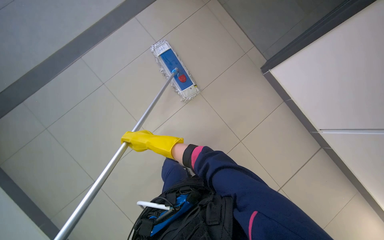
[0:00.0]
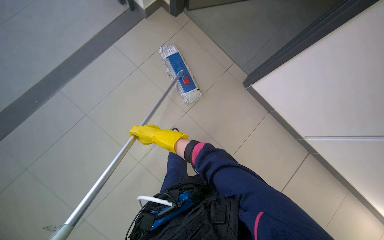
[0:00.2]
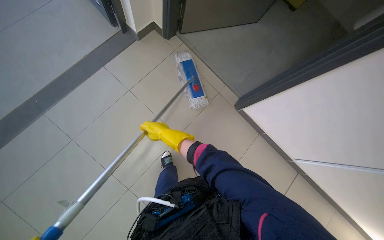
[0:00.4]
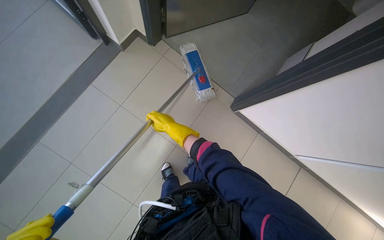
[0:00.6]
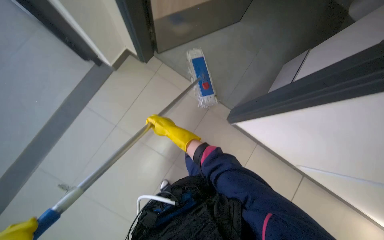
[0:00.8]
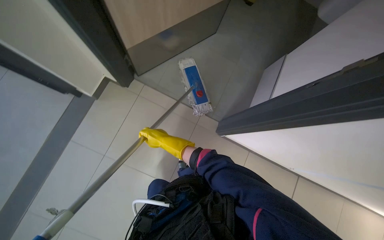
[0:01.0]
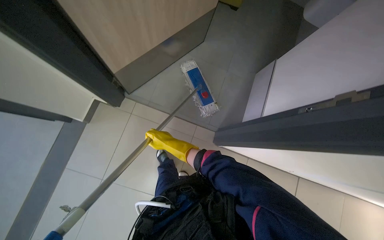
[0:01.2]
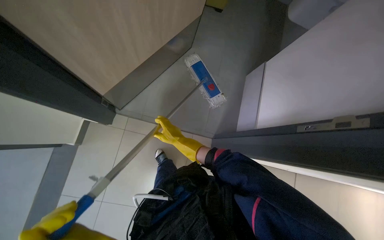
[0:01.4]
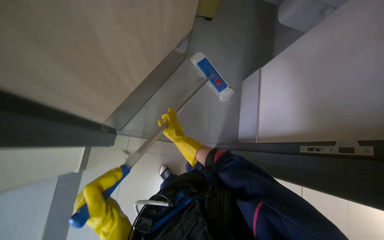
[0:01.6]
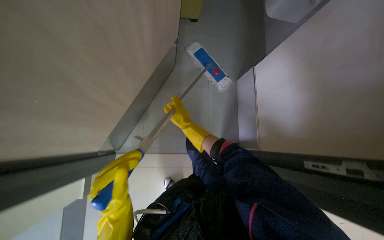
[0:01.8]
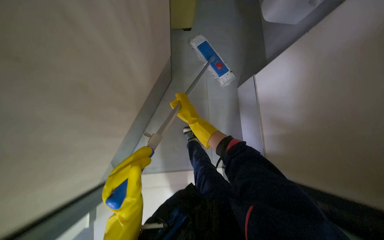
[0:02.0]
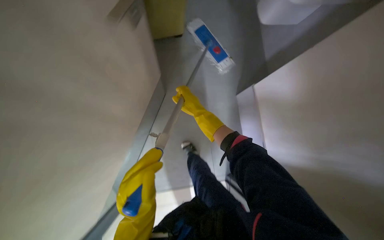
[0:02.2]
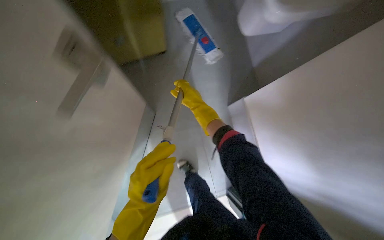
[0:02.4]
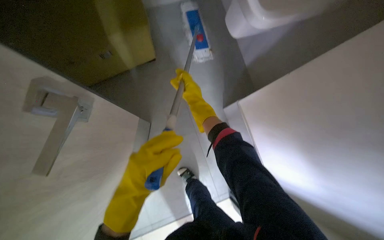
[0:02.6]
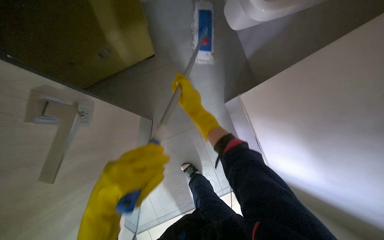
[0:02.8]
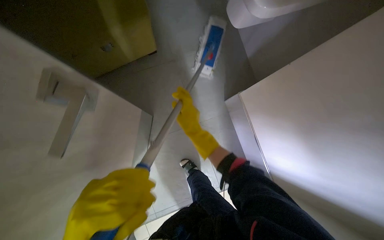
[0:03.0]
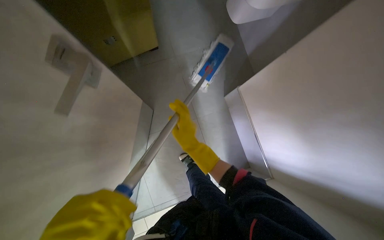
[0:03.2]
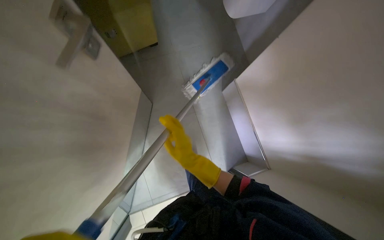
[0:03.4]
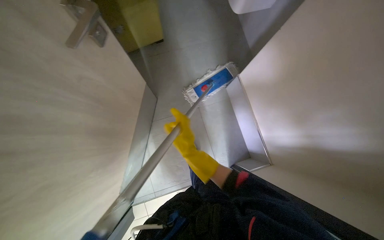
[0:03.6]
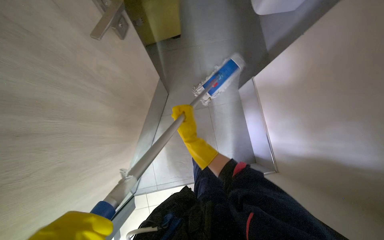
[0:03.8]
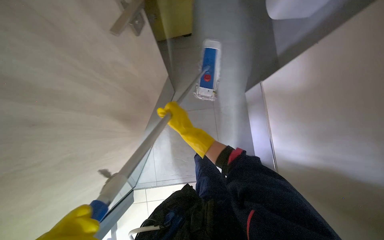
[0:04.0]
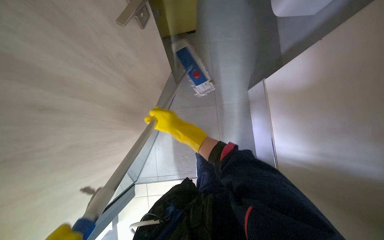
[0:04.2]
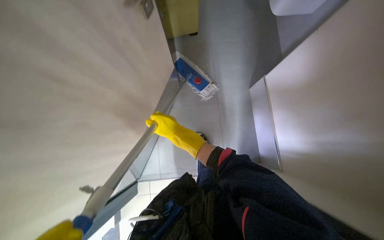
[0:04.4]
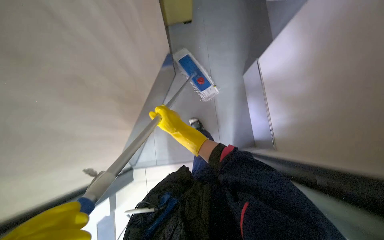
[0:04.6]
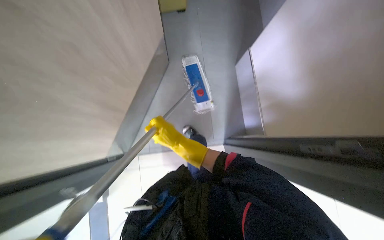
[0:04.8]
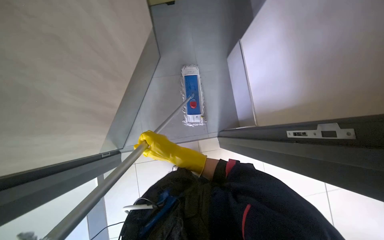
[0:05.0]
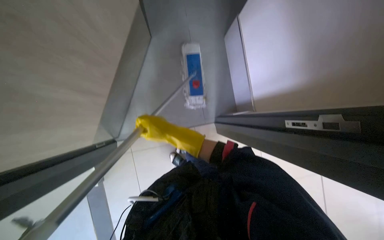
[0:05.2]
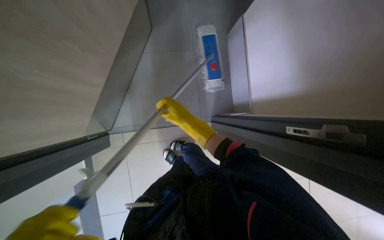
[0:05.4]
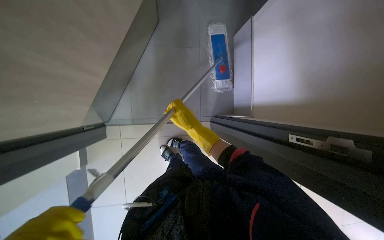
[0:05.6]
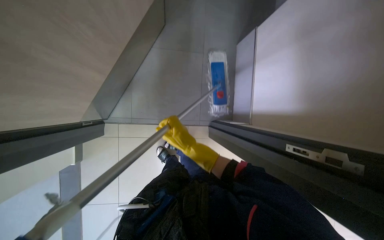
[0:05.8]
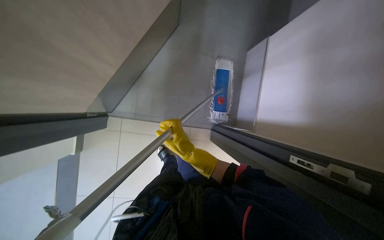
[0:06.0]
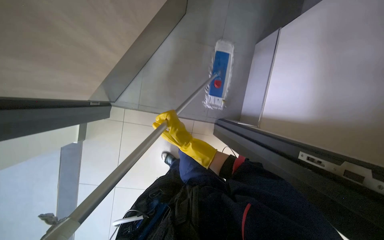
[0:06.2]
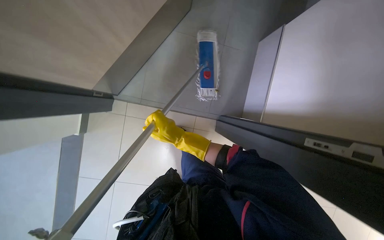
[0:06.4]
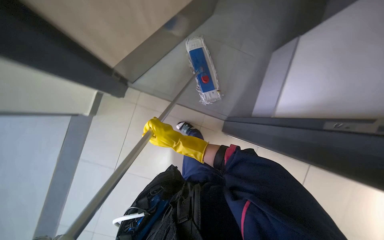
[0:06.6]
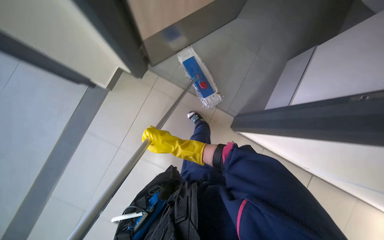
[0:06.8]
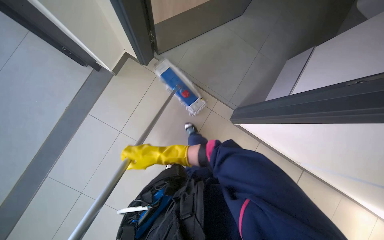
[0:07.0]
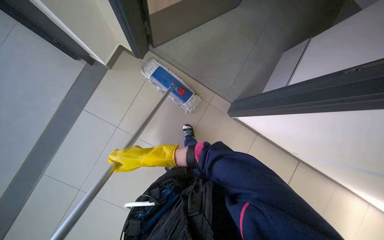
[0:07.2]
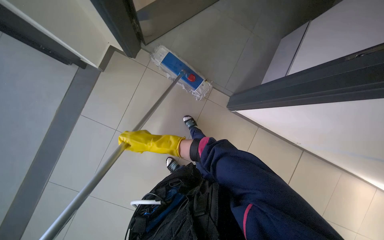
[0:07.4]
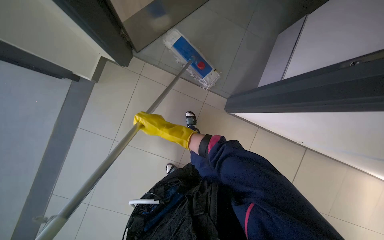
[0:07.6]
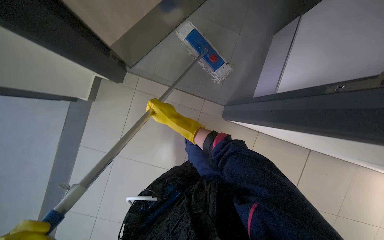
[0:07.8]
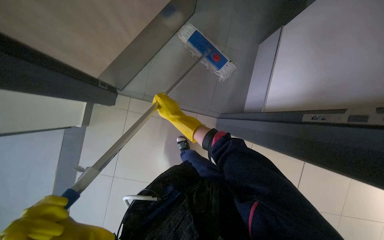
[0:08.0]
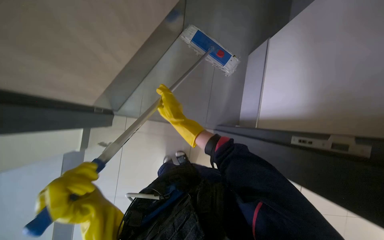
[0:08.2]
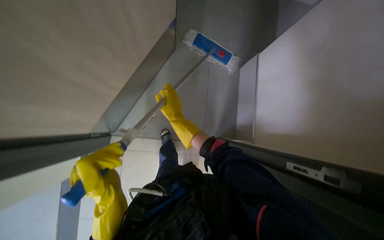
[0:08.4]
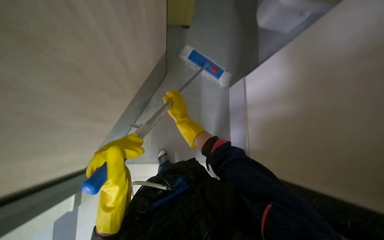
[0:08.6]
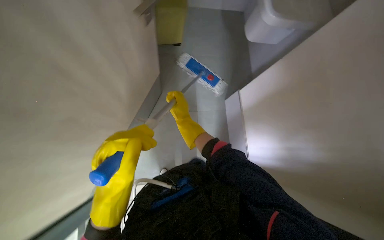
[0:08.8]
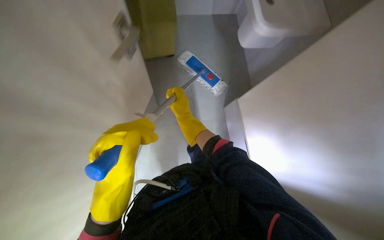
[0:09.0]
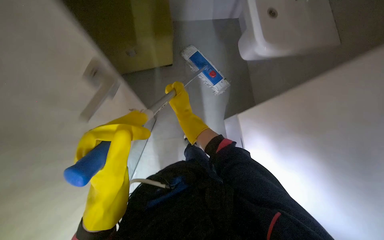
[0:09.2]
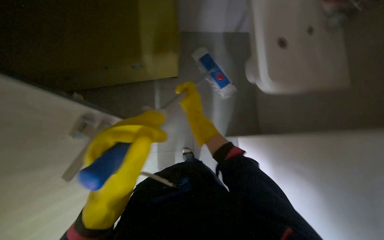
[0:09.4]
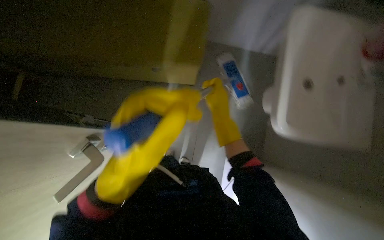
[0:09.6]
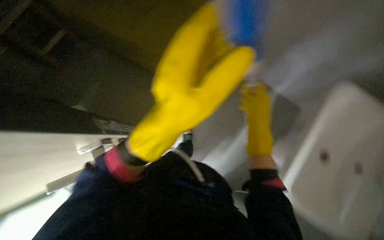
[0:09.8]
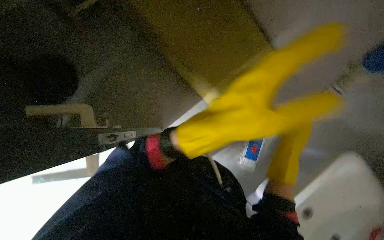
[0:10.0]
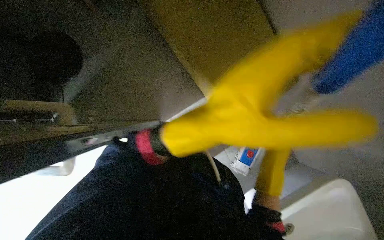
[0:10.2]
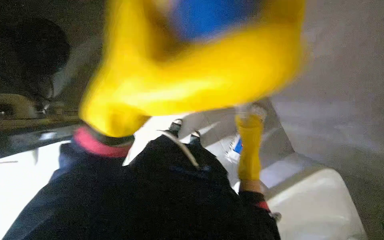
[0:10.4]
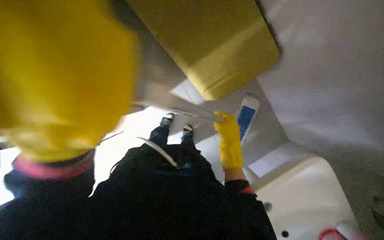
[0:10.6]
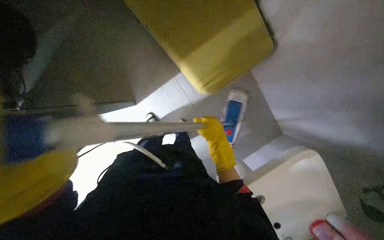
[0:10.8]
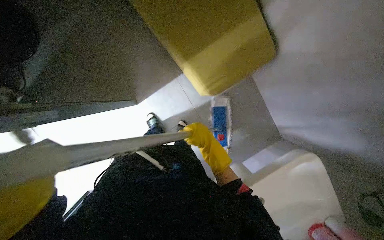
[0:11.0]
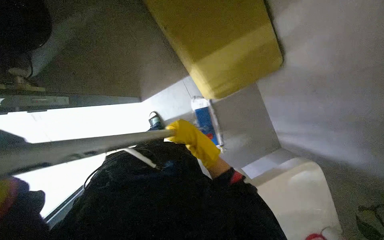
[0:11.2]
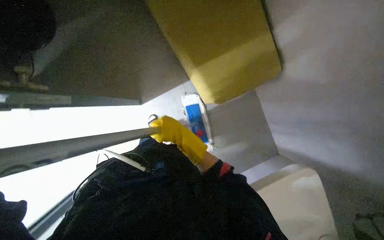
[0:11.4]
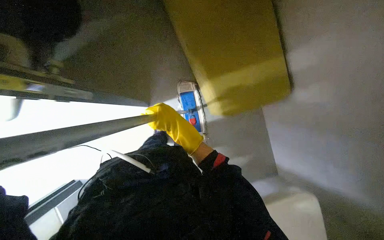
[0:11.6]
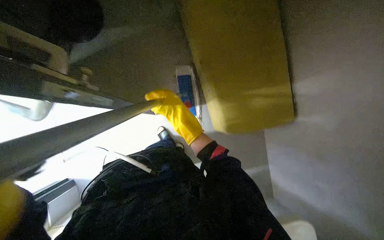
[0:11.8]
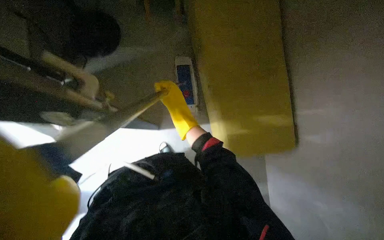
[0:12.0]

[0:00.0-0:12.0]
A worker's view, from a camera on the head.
Job: mopping floor.
The whole recording: Mopping floor. The worker mops the floor with a flat mop.
0.0 to 1.6 s: The right hand shifts some 10 cm to the right.
1.6 to 3.0 s: The view tips downward by approximately 15 degrees. The right hand moves some 20 cm up the picture and comes back.
3.0 to 4.4 s: The right hand goes down the picture and returns, about 20 cm each way.
4.4 to 6.0 s: The right hand is displaced down the picture by roughly 15 cm.
6.0 to 7.6 s: The right hand goes approximately 25 cm to the left and farther from the camera.
7.6 to 9.0 s: The view tilts approximately 15 degrees upward.
9.0 to 10.4 s: The right hand shifts some 20 cm to the right and down the picture.
10.4 to 12.0 s: The right hand shifts some 25 cm to the left and up the picture.

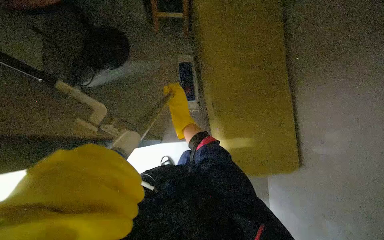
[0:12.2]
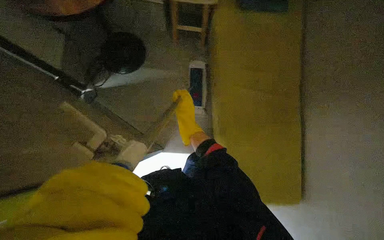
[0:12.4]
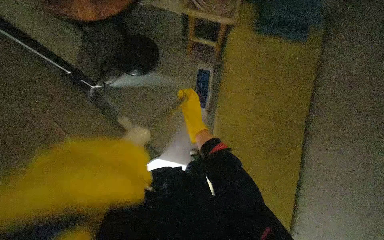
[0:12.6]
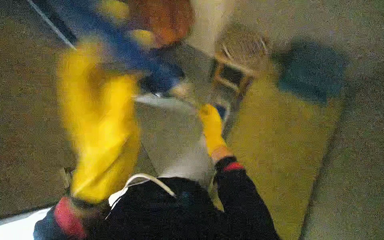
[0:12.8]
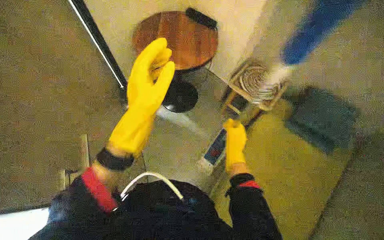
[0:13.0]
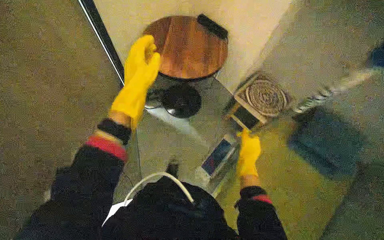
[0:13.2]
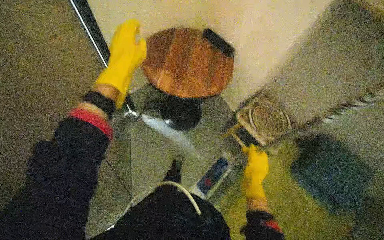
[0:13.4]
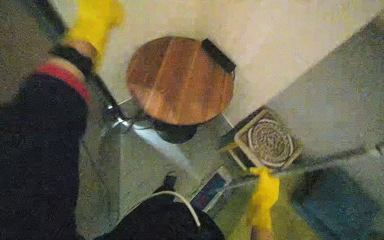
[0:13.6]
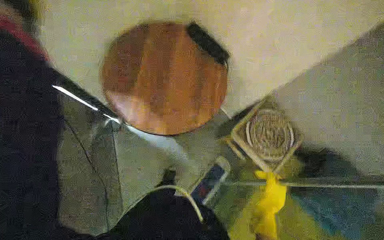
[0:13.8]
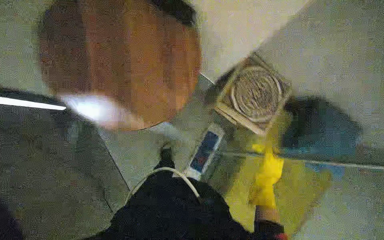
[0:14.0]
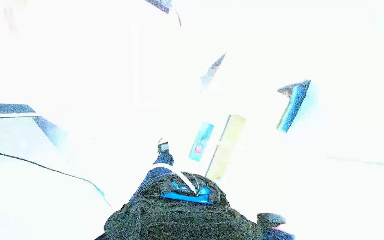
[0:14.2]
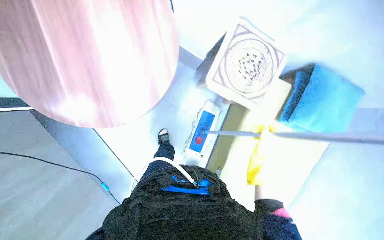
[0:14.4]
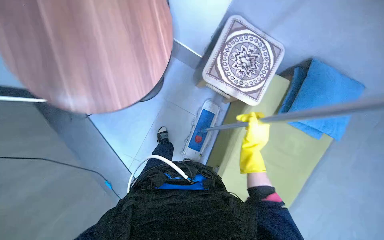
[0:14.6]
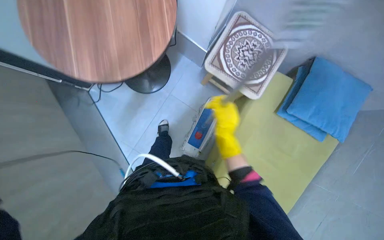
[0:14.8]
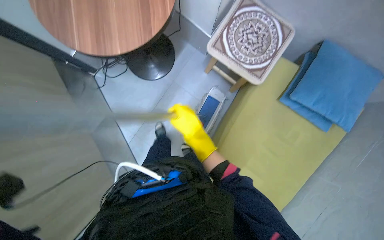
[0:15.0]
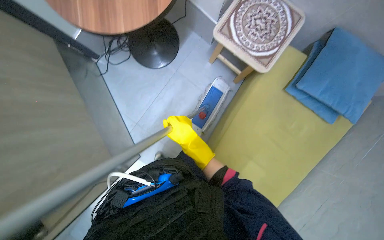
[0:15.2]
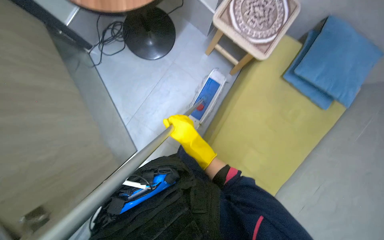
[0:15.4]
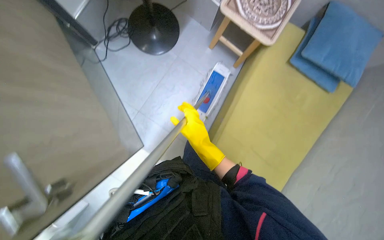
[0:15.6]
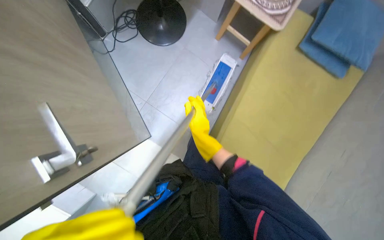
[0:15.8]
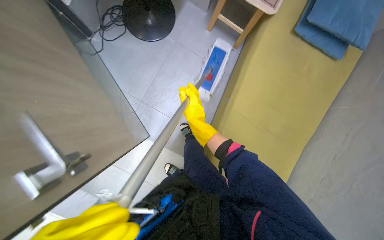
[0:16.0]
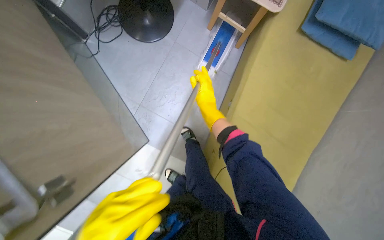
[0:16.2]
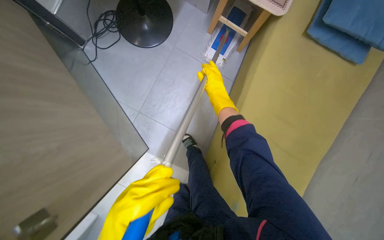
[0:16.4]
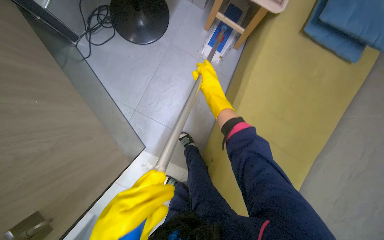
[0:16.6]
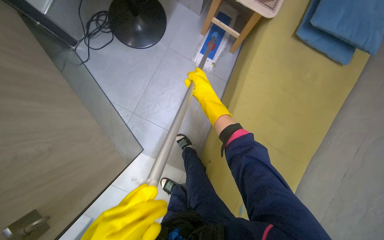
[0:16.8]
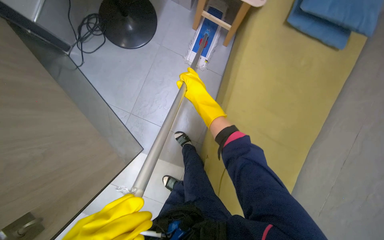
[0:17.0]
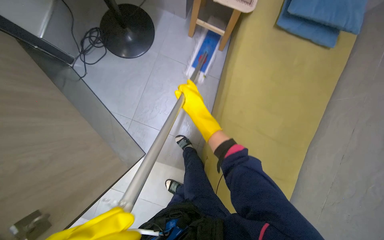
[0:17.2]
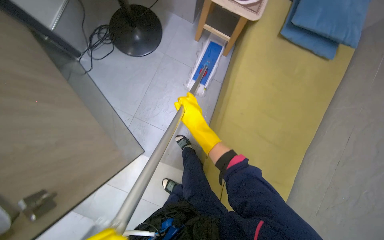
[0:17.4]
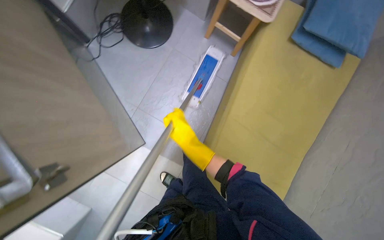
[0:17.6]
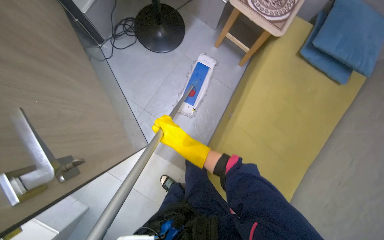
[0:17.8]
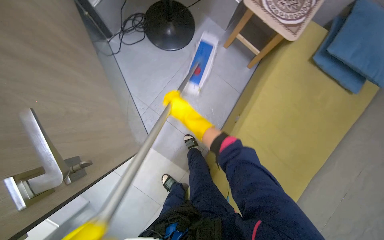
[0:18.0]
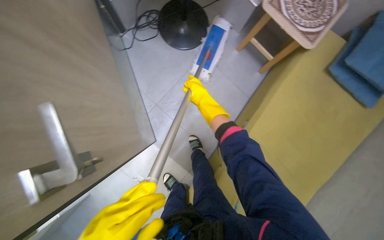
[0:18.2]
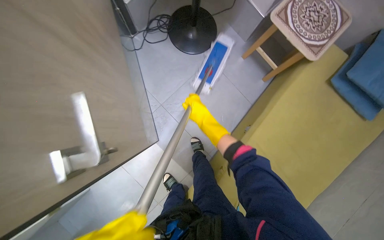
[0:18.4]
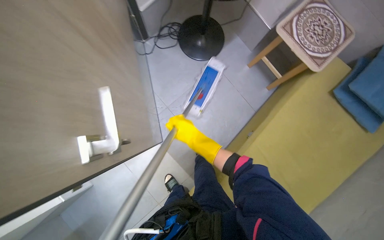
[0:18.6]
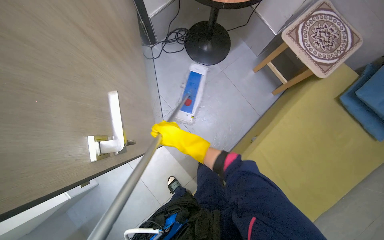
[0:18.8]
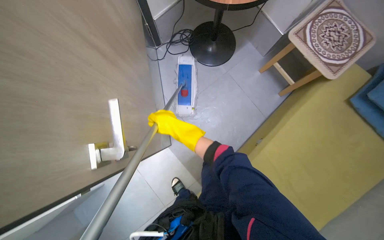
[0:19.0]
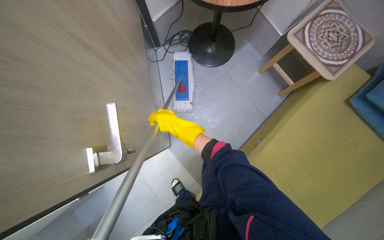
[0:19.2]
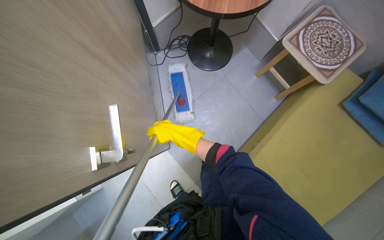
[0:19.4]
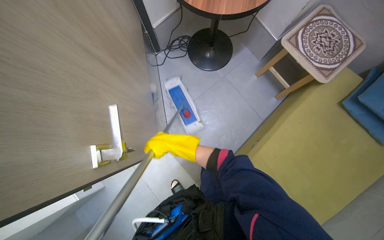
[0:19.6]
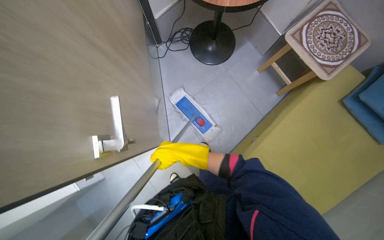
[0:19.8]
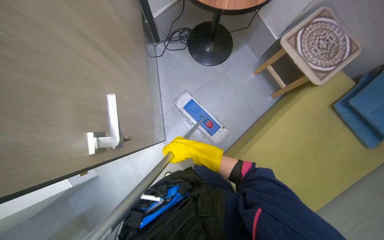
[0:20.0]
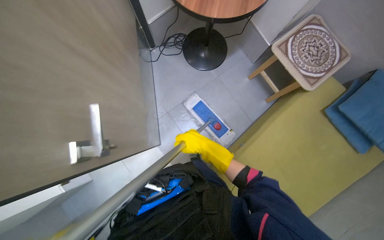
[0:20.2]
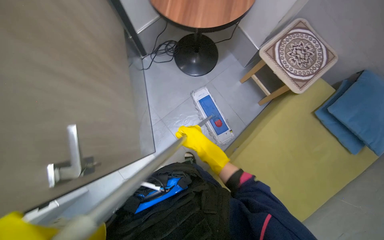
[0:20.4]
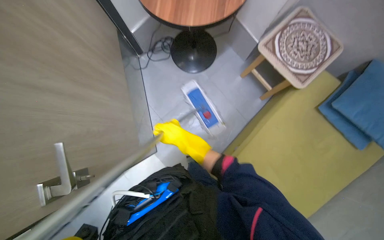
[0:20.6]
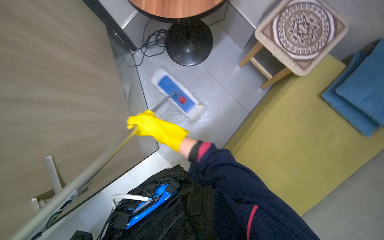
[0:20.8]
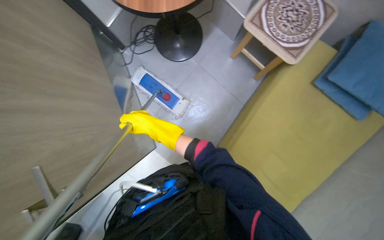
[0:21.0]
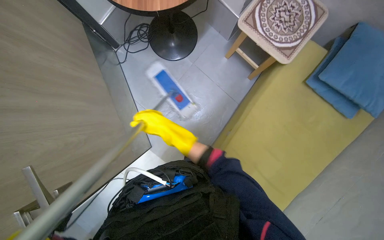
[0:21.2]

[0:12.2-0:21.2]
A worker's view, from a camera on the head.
Job: mopping floor.
The whole recording: Mopping floor. The worker mops the floor with a flat mop.
12.2 to 13.8 s: The wearer looks some 15 degrees further upward. The scene rotates clockwise by approximately 35 degrees. The right hand goes approximately 40 cm to the right.
13.8 to 15.2 s: The camera pitches downward, by approximately 15 degrees.
15.2 to 16.6 s: The right hand heads farther from the camera, covering approximately 20 cm.
16.6 to 18.2 s: The right hand reaches approximately 25 cm down the picture, then returns.
18.2 to 19.8 s: The right hand is displaced to the left and down the picture by some 25 cm.
19.8 to 21.2 s: The right hand travels up the picture by approximately 20 cm, and reaches some 15 cm to the right, then returns.
